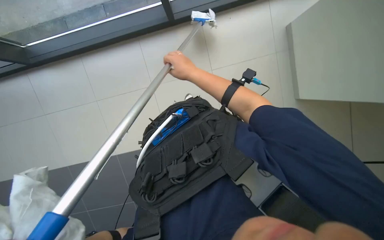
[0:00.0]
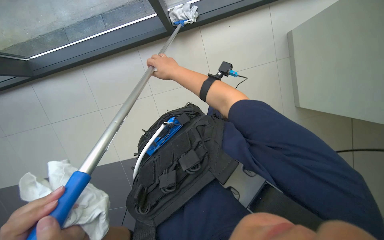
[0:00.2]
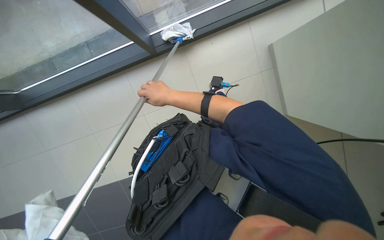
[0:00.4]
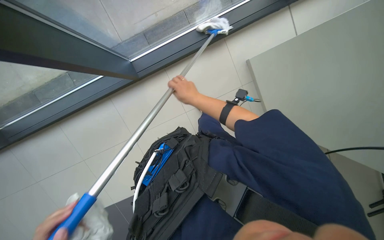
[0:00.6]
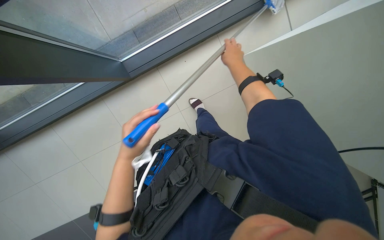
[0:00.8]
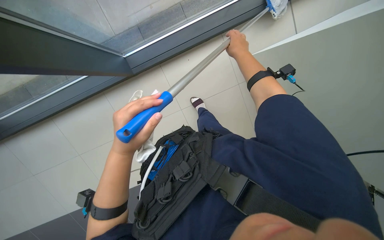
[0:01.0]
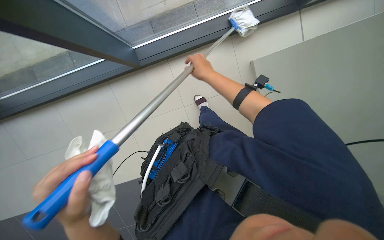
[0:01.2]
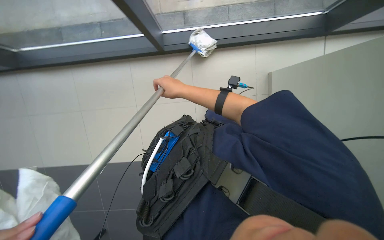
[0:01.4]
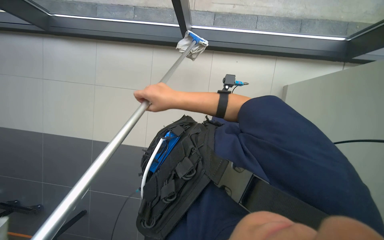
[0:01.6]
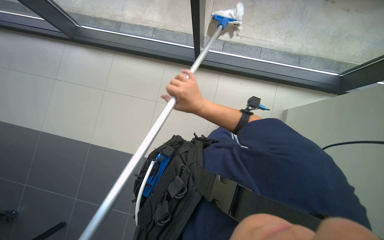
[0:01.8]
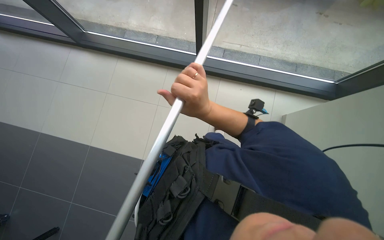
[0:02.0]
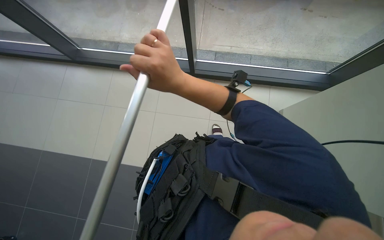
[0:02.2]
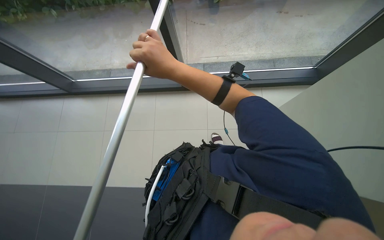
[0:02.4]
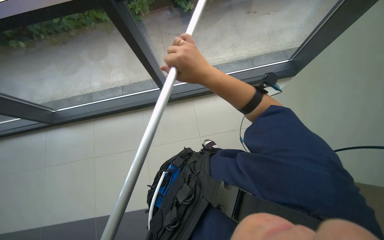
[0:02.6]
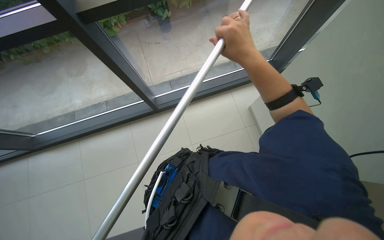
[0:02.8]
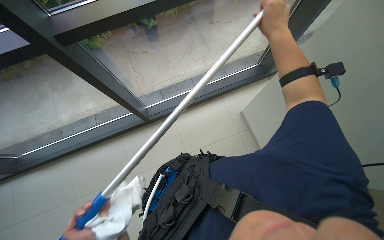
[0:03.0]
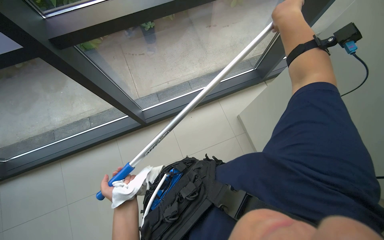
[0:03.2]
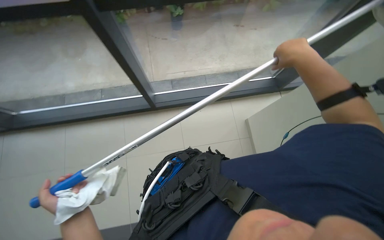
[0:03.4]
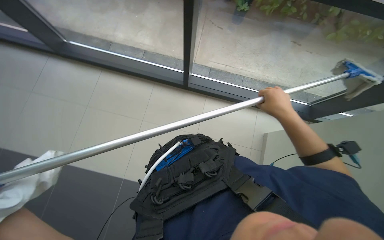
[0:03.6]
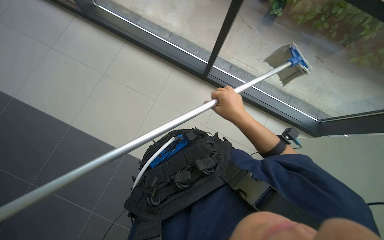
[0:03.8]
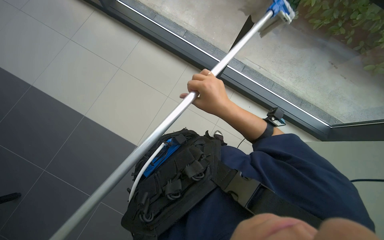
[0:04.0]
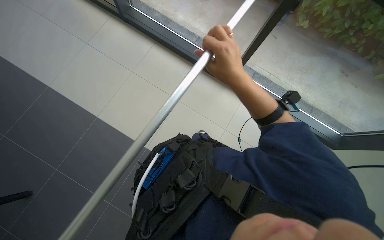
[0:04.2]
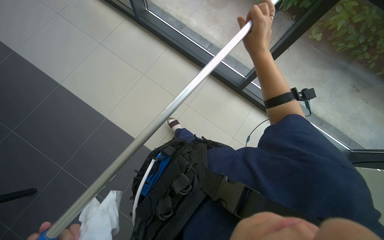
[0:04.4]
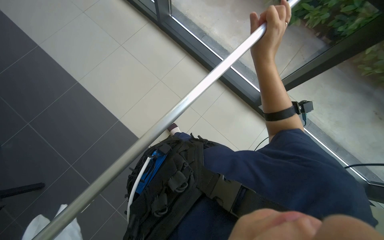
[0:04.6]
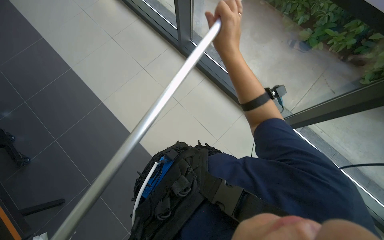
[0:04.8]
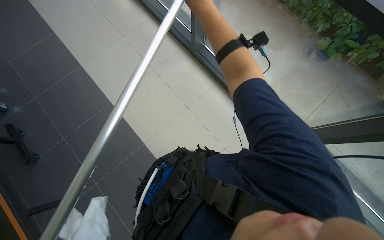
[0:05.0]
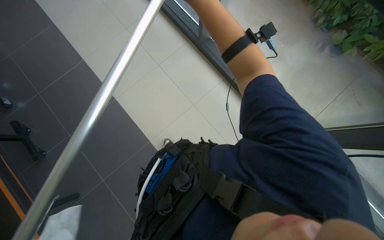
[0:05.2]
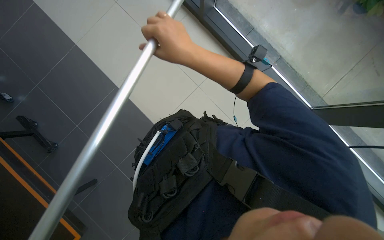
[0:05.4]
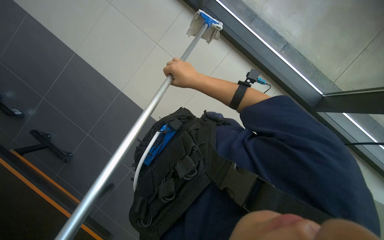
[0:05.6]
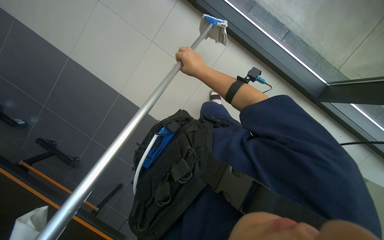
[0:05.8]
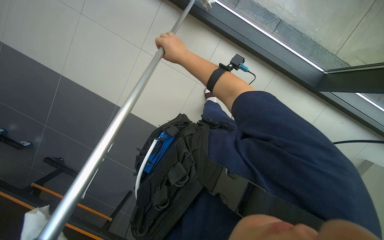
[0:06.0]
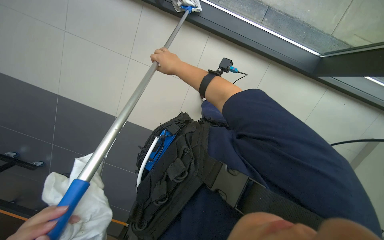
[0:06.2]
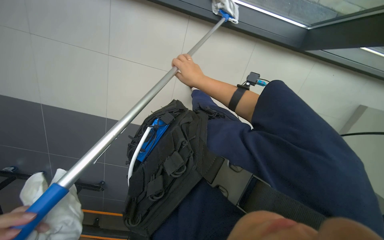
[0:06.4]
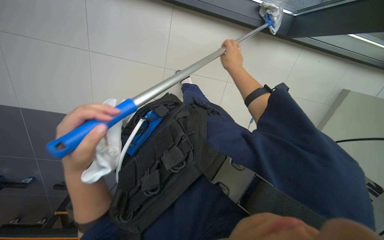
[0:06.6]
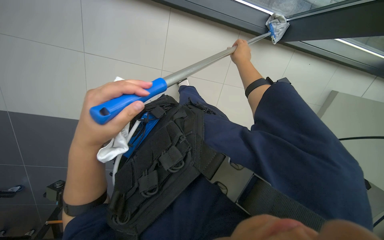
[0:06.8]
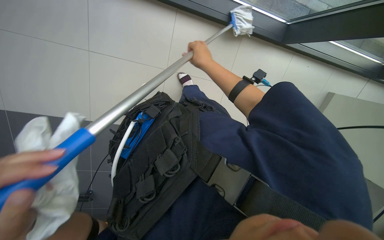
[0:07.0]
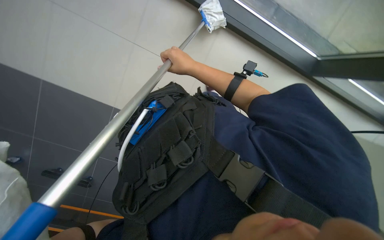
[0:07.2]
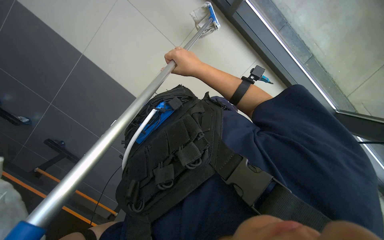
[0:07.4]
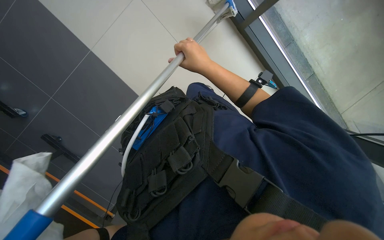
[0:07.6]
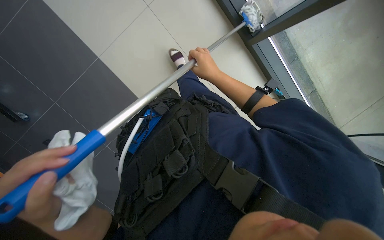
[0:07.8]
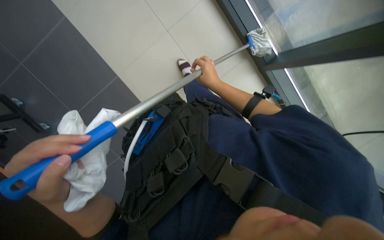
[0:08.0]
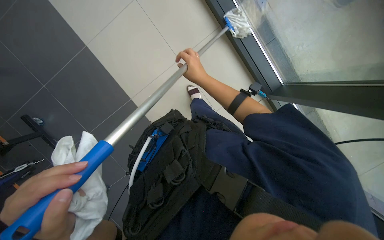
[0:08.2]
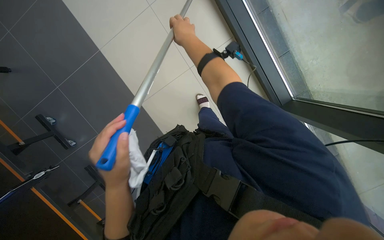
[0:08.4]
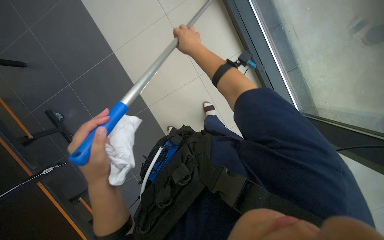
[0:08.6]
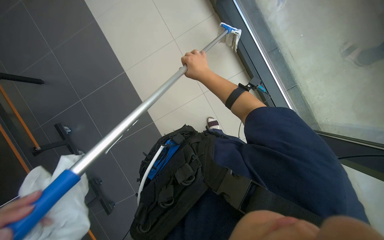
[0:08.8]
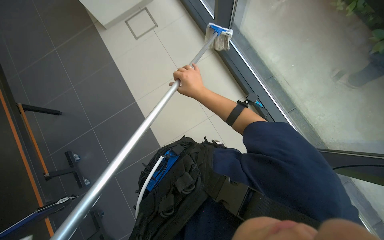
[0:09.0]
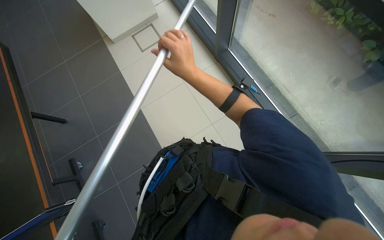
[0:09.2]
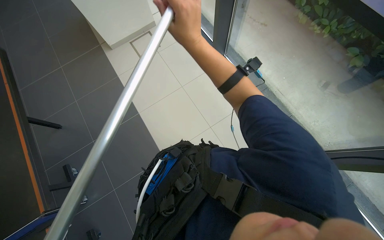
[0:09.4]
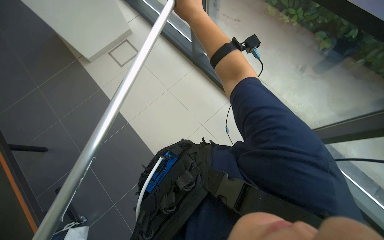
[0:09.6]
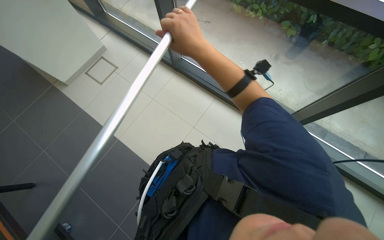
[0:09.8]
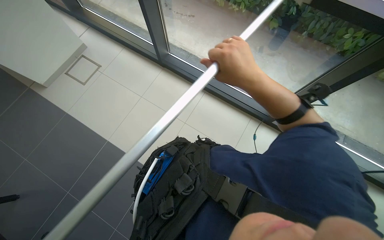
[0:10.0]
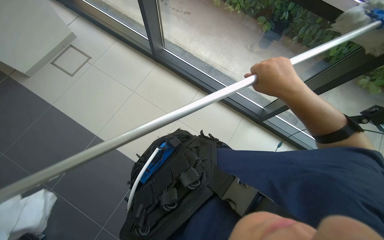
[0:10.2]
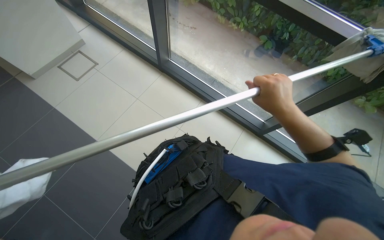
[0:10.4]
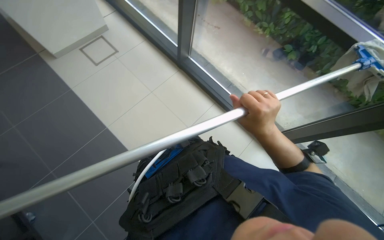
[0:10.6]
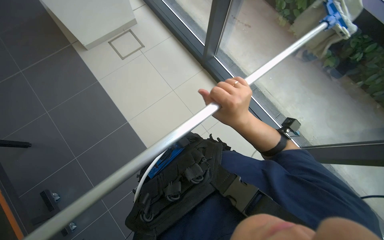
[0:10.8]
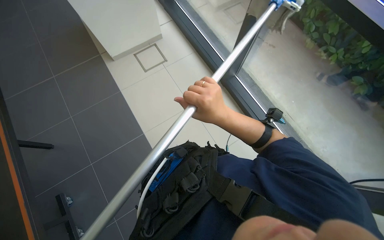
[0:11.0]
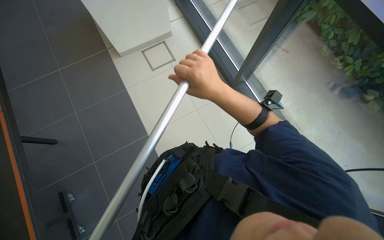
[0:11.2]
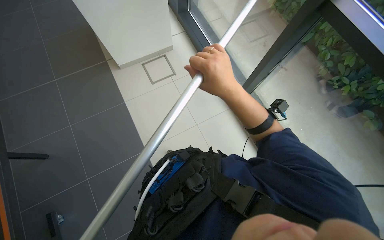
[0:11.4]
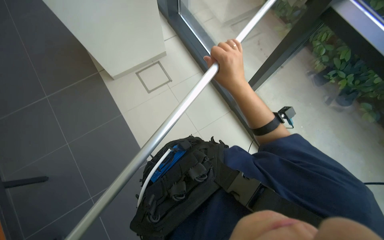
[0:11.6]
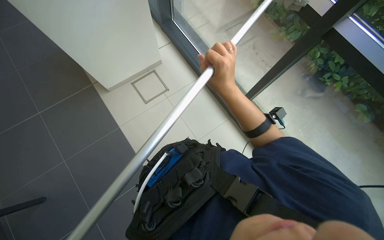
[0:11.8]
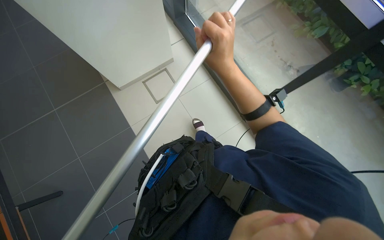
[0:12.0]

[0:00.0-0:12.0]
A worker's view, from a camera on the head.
Job: cleaning windows.
The whole recording: Cleaning glass window frame with long-handled tool. The worker cleans the glass window frame using a long-handled tool.
0:01.6 to 0:03.0: The head turns to the right by roughly 45 degrees. The camera pitches upward, by some 25 degrees.
0:03.0 to 0:04.4: Everything in view rotates approximately 45 degrees clockwise.
0:04.4 to 0:06.0: The view swings approximately 20 degrees to the left. The right hand shifts about 30 cm farther from the camera and to the left.
0:06.0 to 0:07.6: The right hand travels to the right and back again, about 25 cm each way.
0:09.0 to 0:10.4: The head turns to the right by roughly 25 degrees. The right hand heads nearer to the camera, covering about 50 cm, and reaches about 25 cm up the picture, then returns.
0:10.4 to 0:12.0: The head turns to the left by about 30 degrees. The view tips upward by approximately 15 degrees.

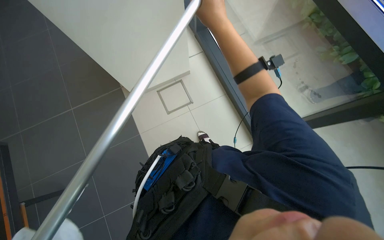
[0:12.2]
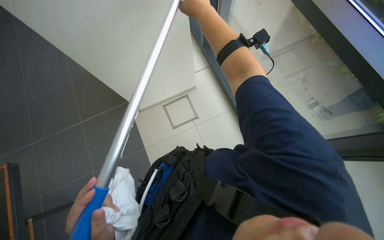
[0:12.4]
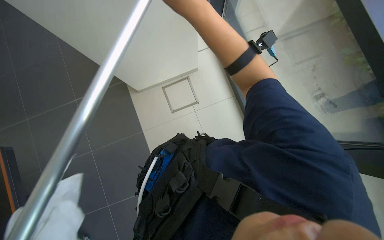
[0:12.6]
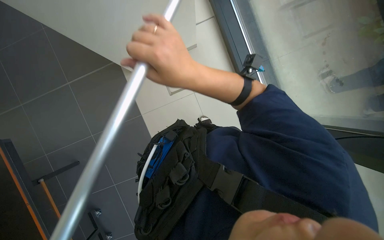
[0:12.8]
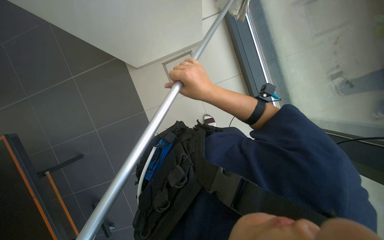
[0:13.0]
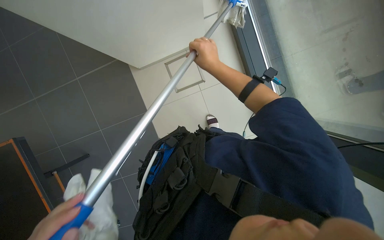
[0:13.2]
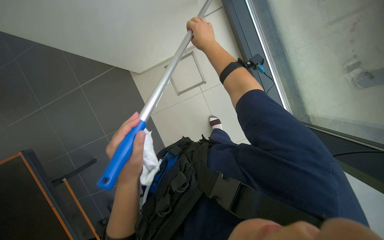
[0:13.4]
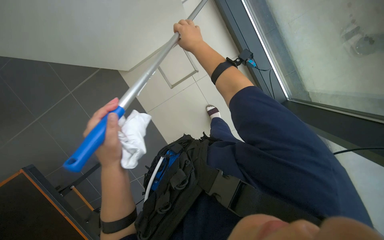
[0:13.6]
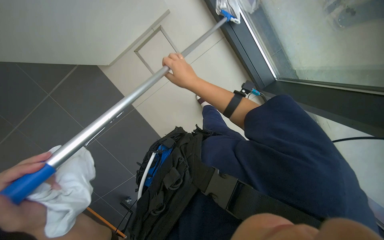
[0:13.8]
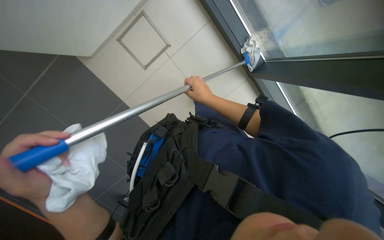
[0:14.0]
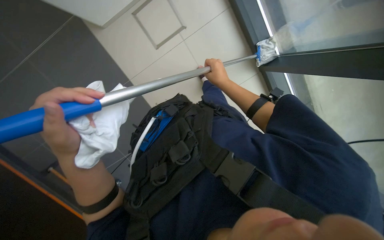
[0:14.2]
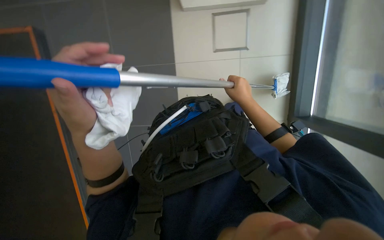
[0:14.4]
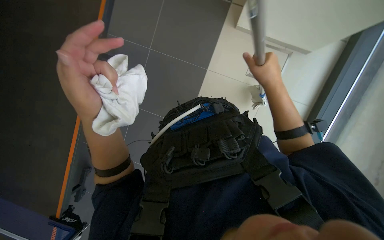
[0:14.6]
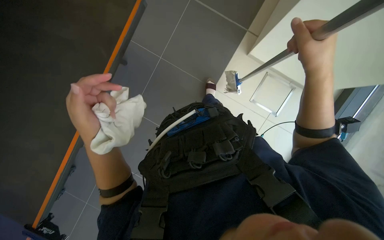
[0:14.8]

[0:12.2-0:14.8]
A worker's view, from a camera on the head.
Job: cleaning windows.
The whole recording: Cleaning glass window frame with long-handled tool. The worker cleans the glass window frame using a long-handled tool.
0:12.2 to 0:13.4: The right hand shifts approximately 20 cm farther from the camera.
0:13.4 to 0:14.8: The view tilts some 15 degrees downward. The left hand shifts some 10 cm to the left. Meanwhile the right hand travels to the right and down the picture by approximately 35 cm.

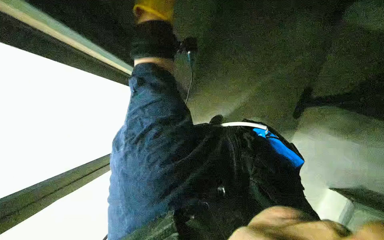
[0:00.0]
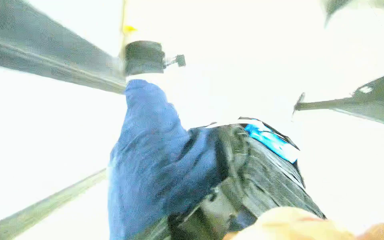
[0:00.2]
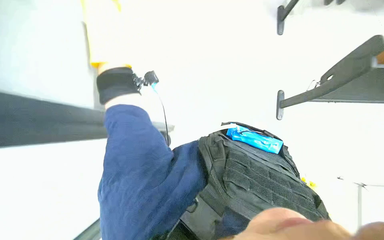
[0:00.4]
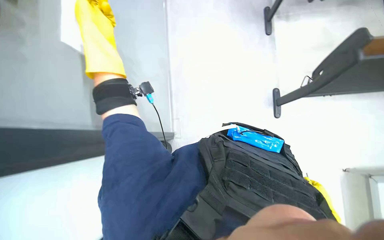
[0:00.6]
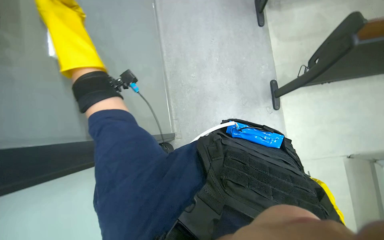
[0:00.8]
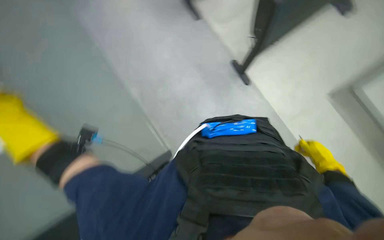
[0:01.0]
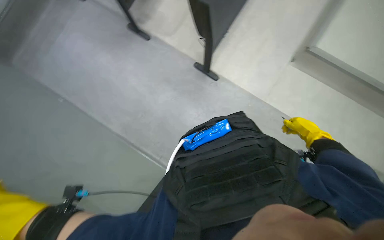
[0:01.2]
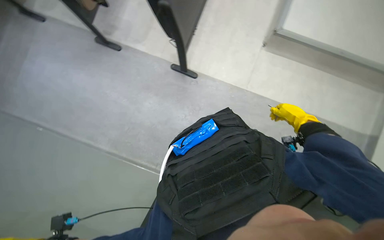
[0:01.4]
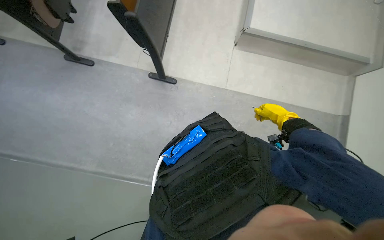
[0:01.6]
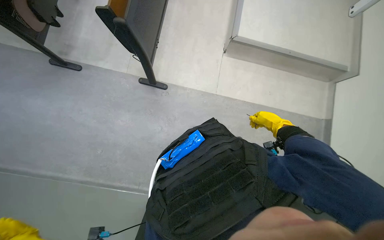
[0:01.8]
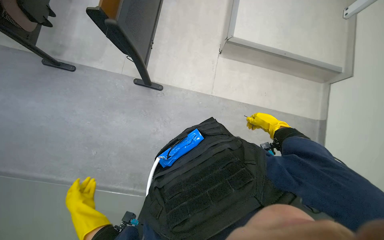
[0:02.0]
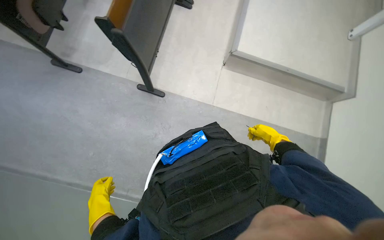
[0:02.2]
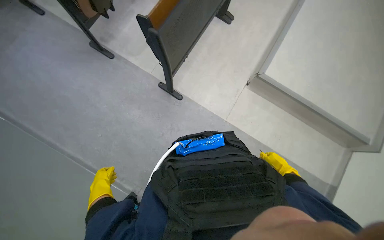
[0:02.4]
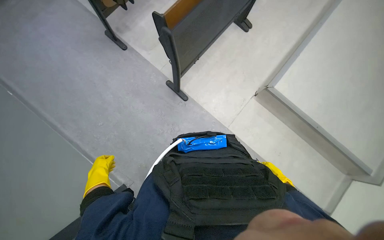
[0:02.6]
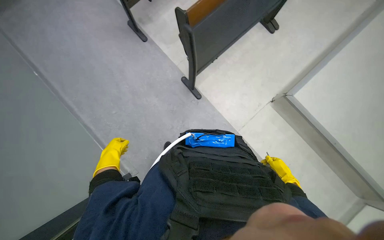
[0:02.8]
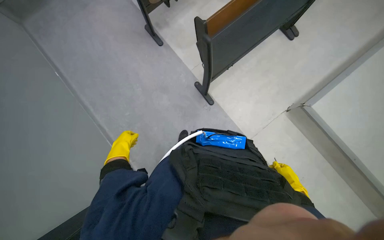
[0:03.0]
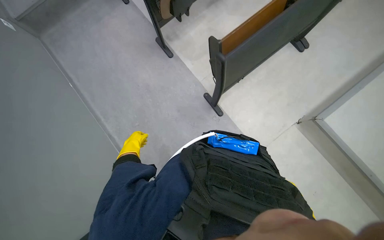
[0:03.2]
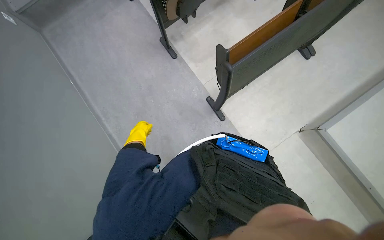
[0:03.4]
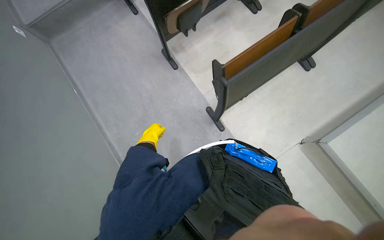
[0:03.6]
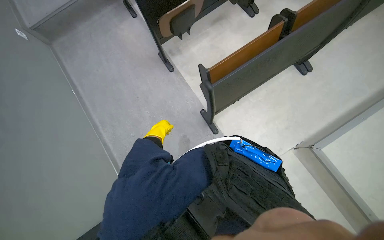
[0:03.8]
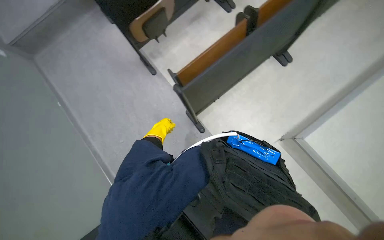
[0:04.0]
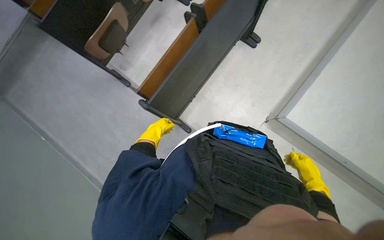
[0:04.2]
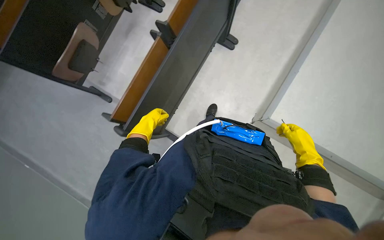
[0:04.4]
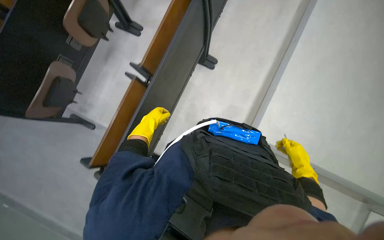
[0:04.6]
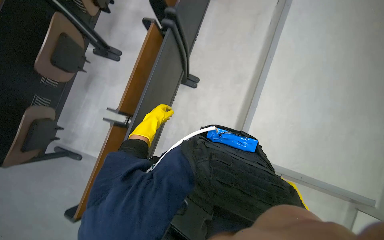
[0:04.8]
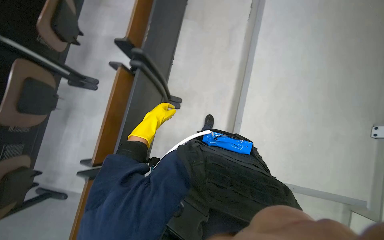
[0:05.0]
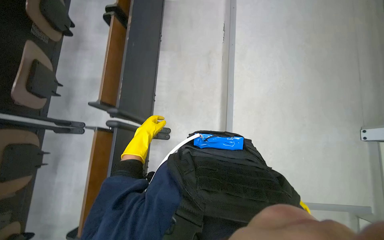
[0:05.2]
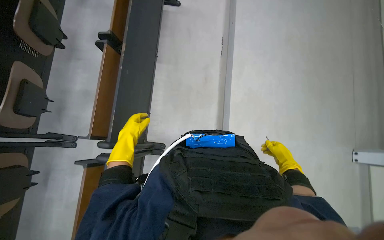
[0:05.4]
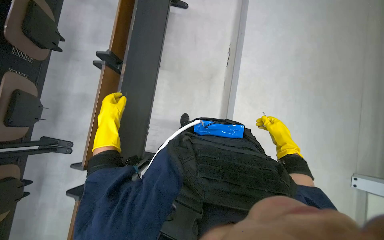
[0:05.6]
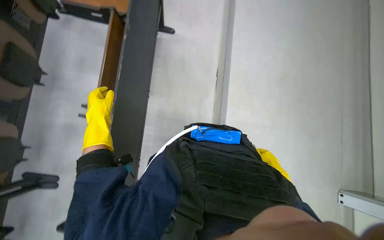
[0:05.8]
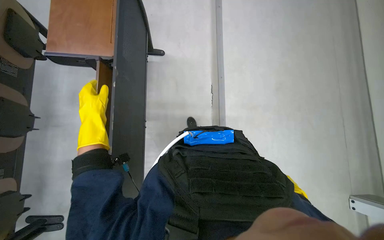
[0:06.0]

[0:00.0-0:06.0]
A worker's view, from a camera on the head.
Job: organizing items.
The whole recording: Adjusting classroom desks. The worker walks through the classroom and adjusts the foldable desks.
0:00.0 to 0:01.6: The wearer looks some 70 degrees further to the right.
0:01.6 to 0:03.0: The view tips upward by some 15 degrees. Everything in view rotates about 40 degrees clockwise.
0:04.4 to 0:06.0: The wearer moves approximately 1 m. The head rotates approximately 35 degrees to the right. The camera pitches upward, by some 20 degrees.
